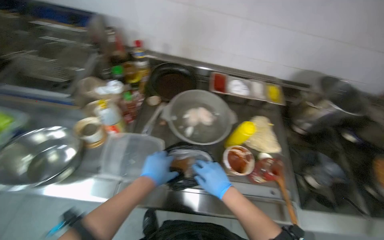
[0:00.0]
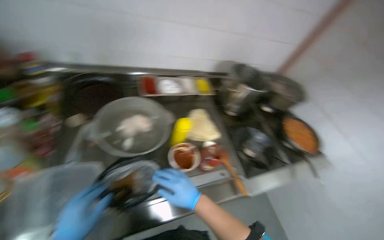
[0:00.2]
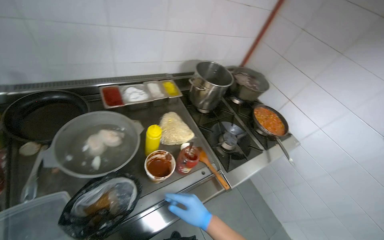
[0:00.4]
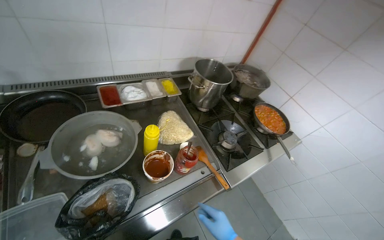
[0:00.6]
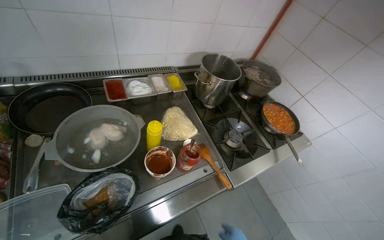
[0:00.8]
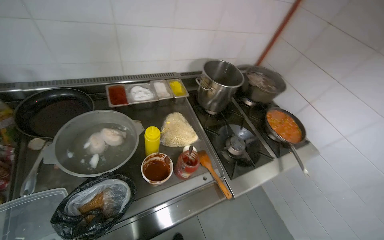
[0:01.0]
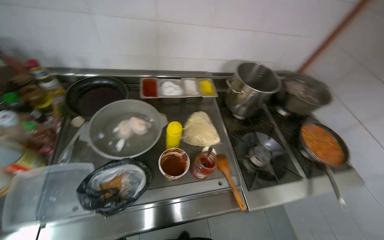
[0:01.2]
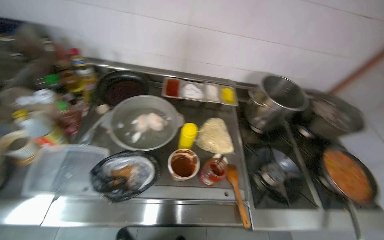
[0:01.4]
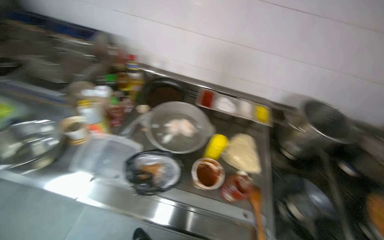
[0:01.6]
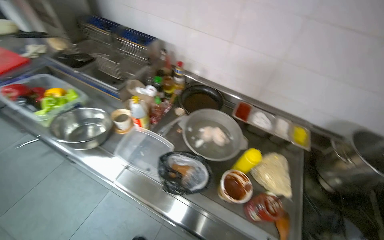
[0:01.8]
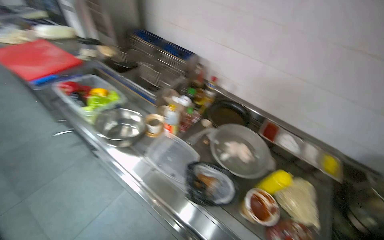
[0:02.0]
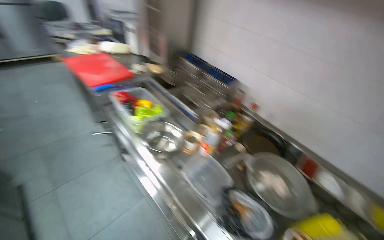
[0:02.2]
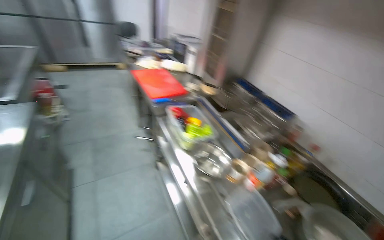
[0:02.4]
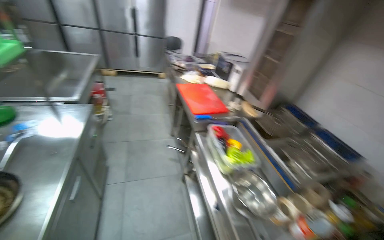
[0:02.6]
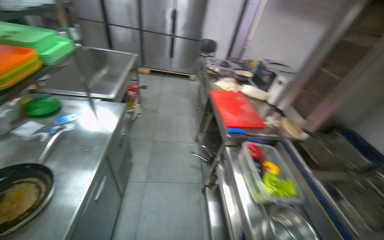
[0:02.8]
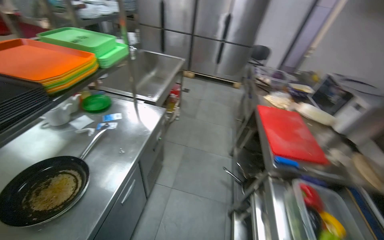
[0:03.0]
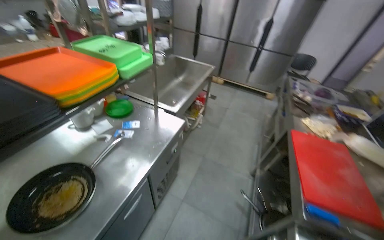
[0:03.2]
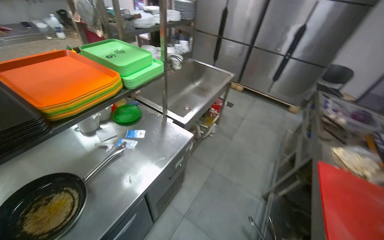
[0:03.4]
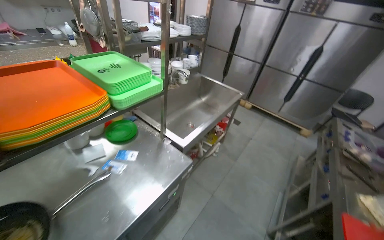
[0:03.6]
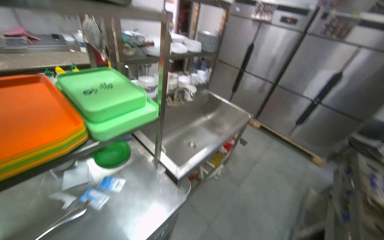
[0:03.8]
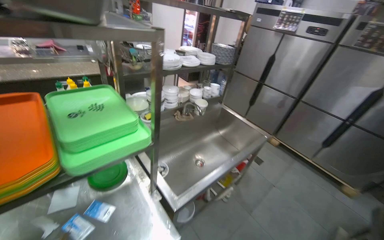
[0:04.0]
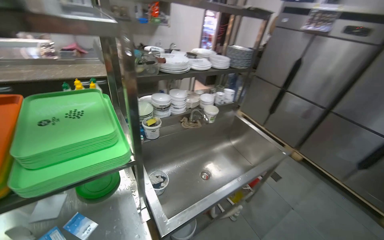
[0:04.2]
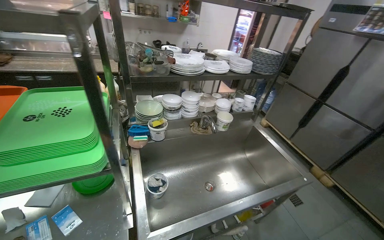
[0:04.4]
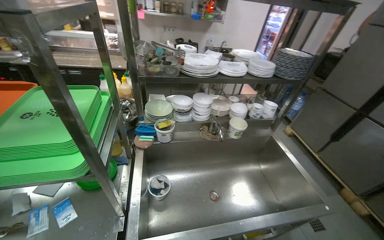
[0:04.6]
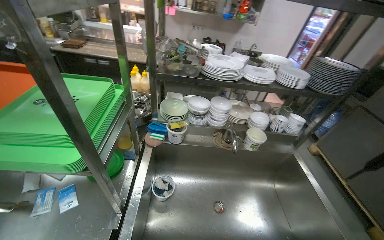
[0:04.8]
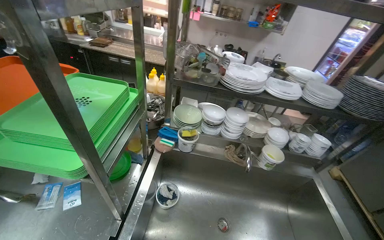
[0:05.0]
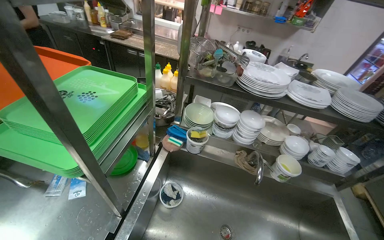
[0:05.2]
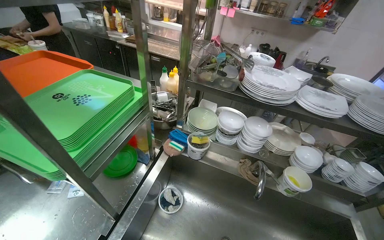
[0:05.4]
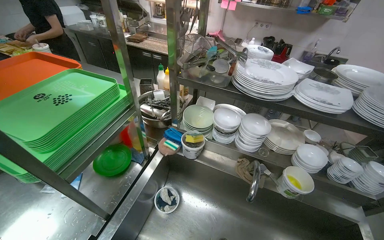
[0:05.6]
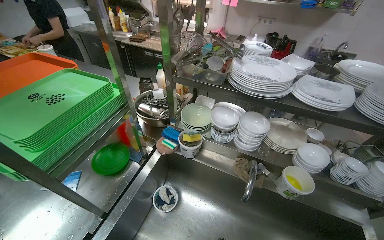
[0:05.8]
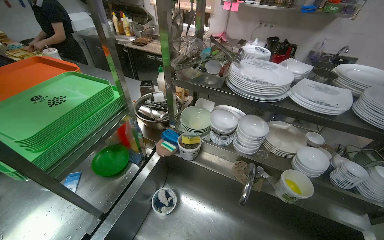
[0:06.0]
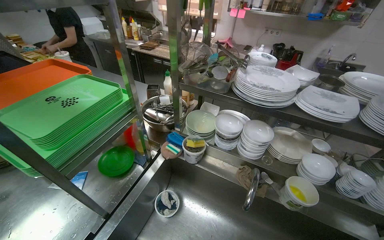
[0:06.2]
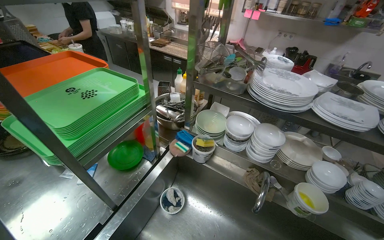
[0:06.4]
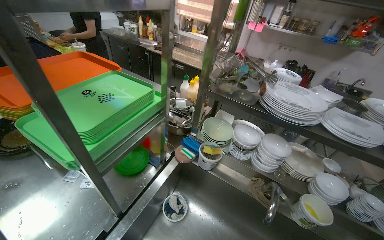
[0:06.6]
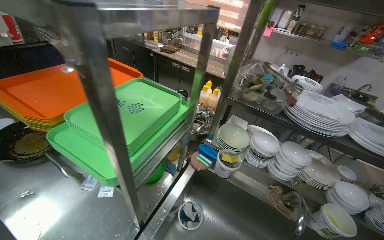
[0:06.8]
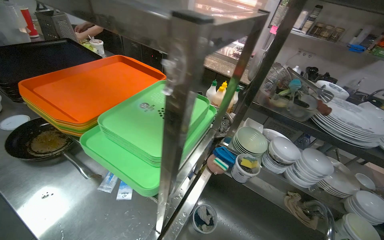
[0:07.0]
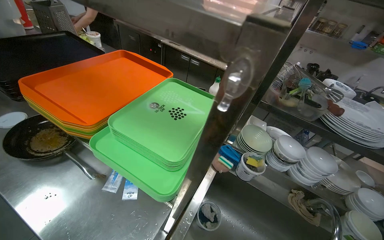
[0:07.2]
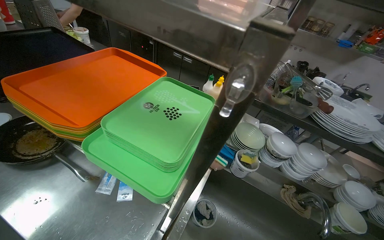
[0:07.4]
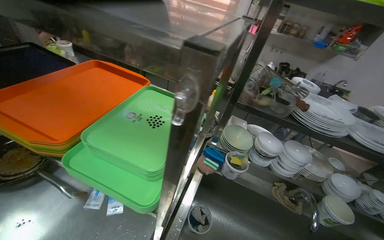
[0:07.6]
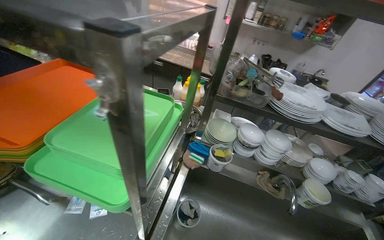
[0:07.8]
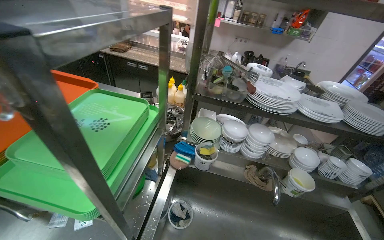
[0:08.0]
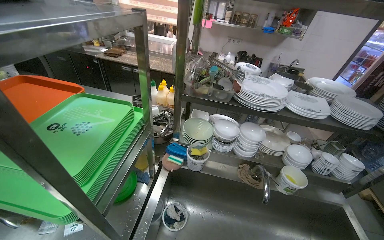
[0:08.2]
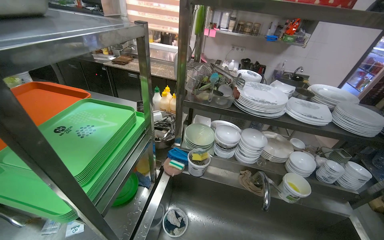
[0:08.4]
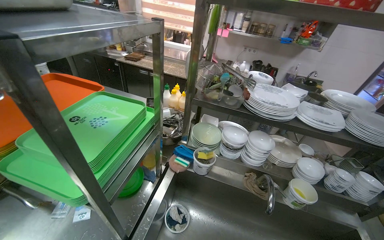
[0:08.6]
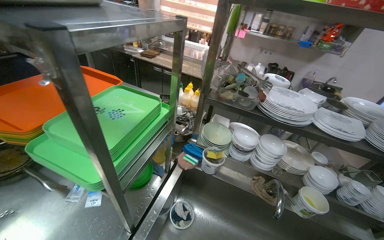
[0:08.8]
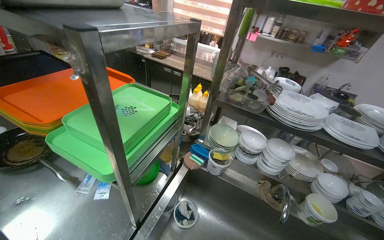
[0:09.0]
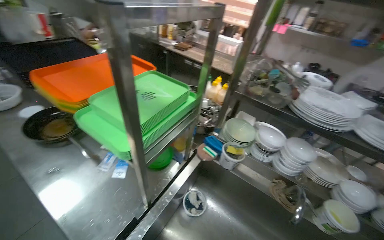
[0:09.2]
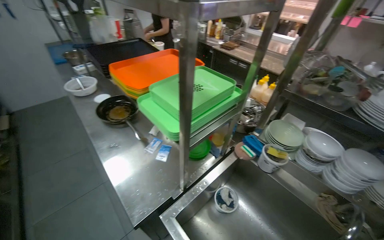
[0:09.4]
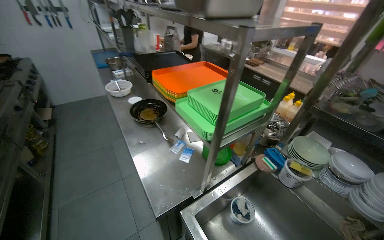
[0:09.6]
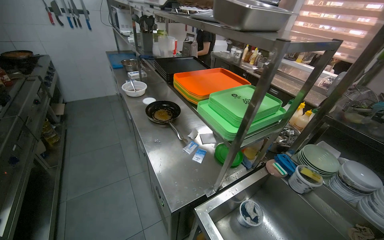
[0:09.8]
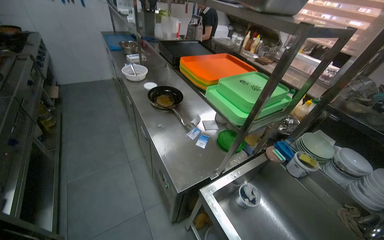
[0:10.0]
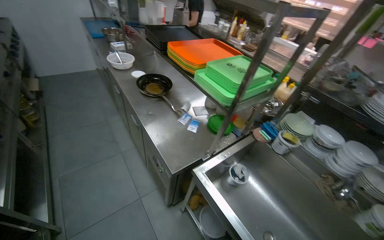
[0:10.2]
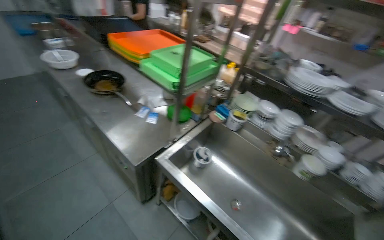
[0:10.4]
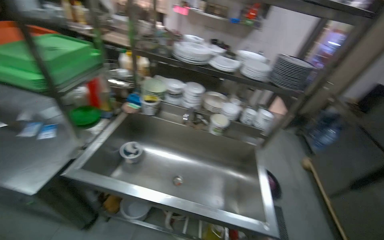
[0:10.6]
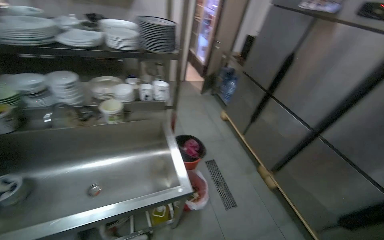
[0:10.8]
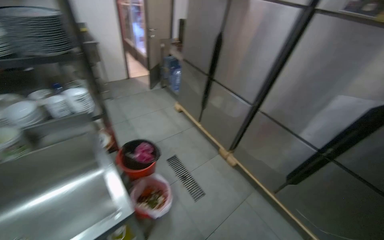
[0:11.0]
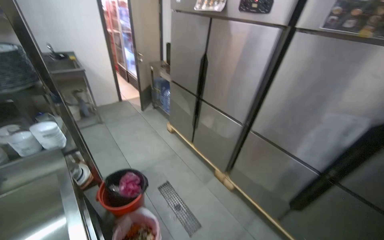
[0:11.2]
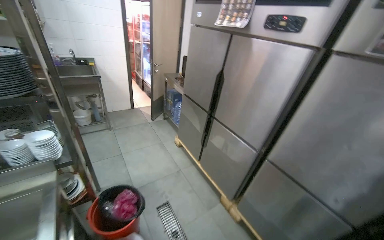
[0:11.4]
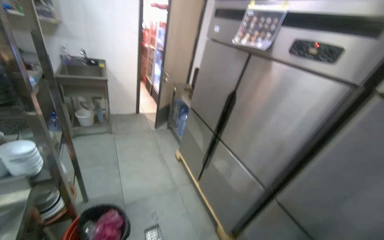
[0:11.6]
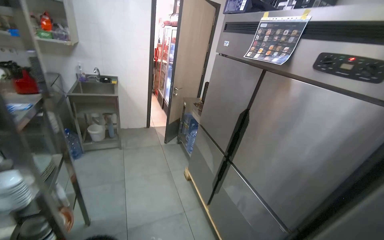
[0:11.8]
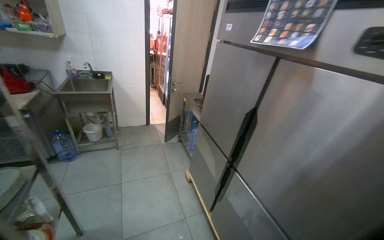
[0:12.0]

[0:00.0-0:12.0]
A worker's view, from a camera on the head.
Job: cooking food.
The whole recording: Adding and stirring vegetables in pan. The worker stirs the vegetables in a pan, tastes them, and adds sauce and seasoning.
0:01.6 to 0:03.0: The camera is carried approximately 80 cm. The head rotates about 90 degrees to the left. The view tips upward by approximately 25 degrees.
0:03.0 to 0:04.4: The camera travels about 1 m. The head rotates approximately 55 degrees to the left. The wearer looks some 10 degrees further upward.
0:04.4 to 0:06.0: The wearer moves some 50 cm. The head turns to the left by roughly 45 degrees.
0:10.4 to 0:12.0: The camera travels about 1.5 m. The head turns to the right by roughly 65 degrees.

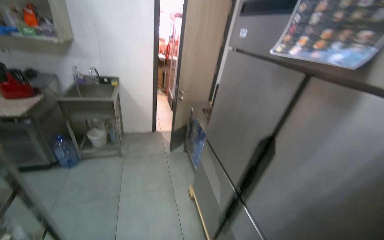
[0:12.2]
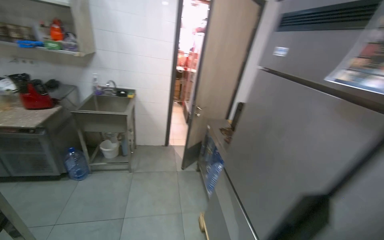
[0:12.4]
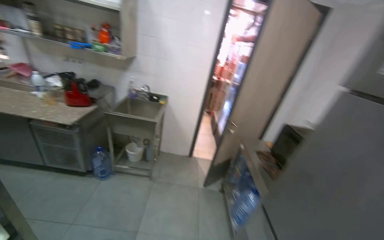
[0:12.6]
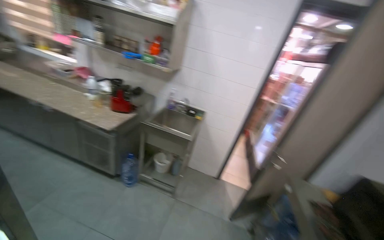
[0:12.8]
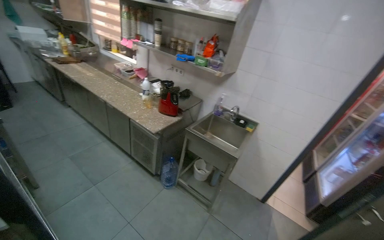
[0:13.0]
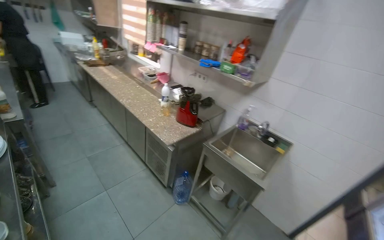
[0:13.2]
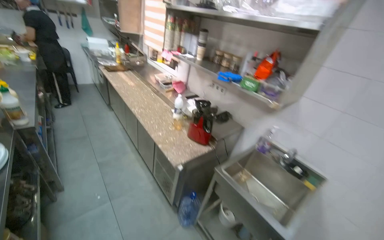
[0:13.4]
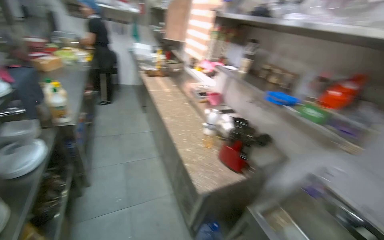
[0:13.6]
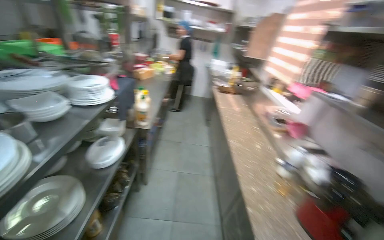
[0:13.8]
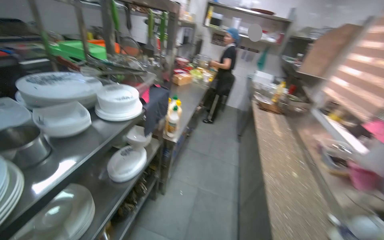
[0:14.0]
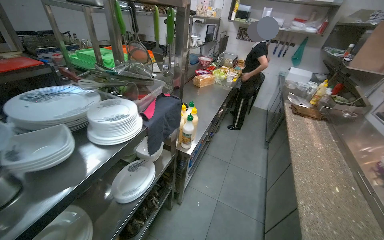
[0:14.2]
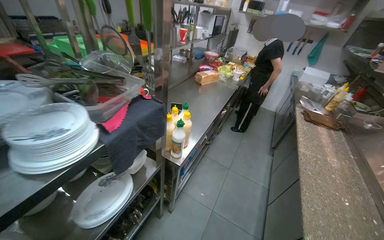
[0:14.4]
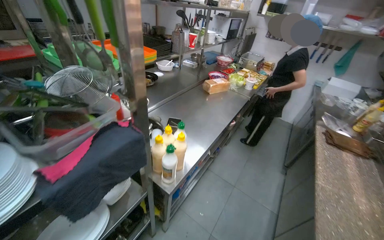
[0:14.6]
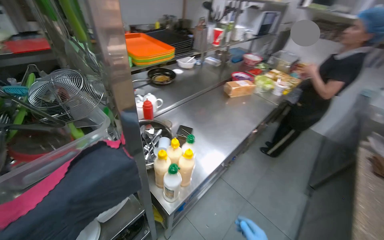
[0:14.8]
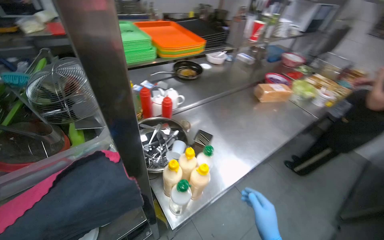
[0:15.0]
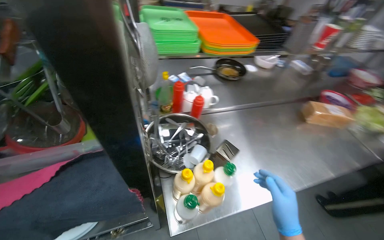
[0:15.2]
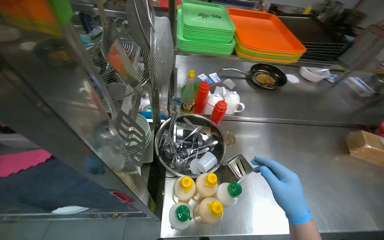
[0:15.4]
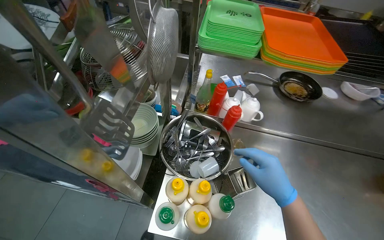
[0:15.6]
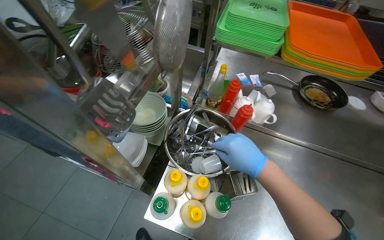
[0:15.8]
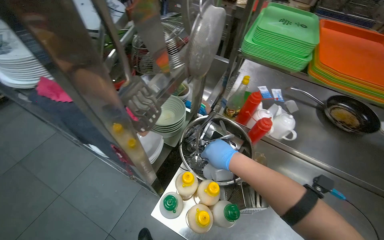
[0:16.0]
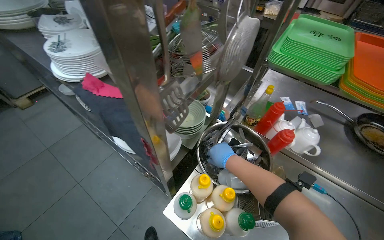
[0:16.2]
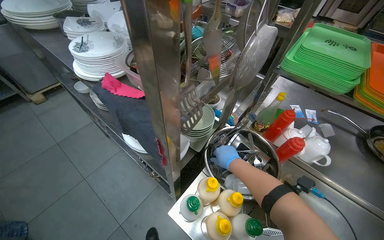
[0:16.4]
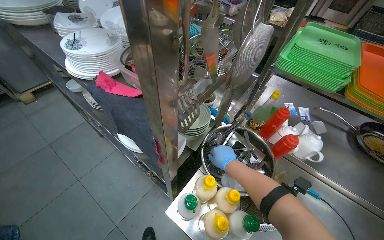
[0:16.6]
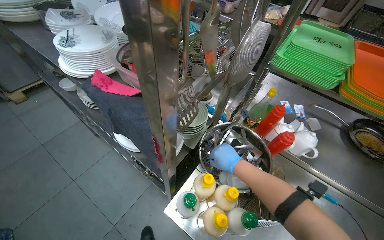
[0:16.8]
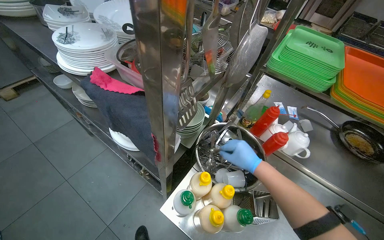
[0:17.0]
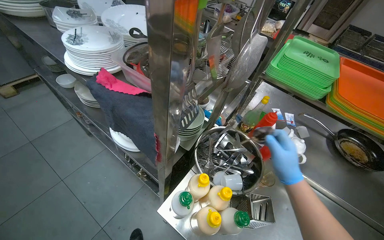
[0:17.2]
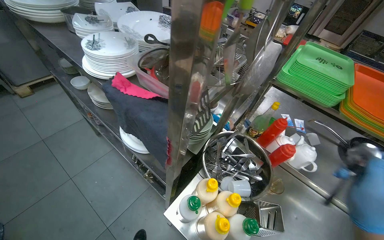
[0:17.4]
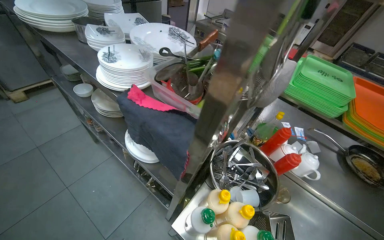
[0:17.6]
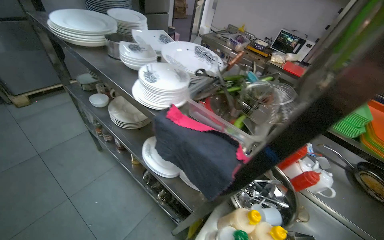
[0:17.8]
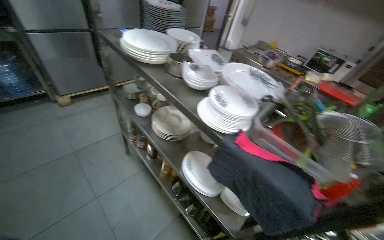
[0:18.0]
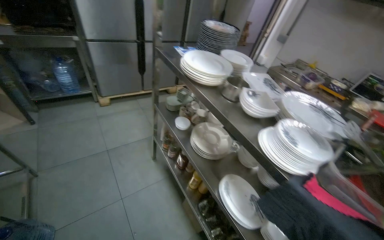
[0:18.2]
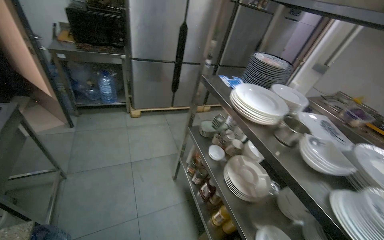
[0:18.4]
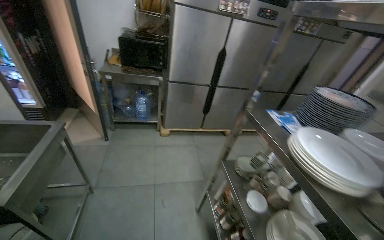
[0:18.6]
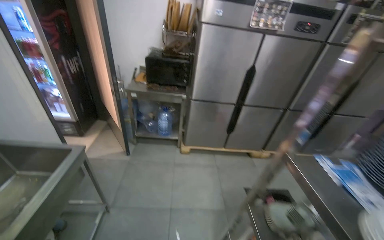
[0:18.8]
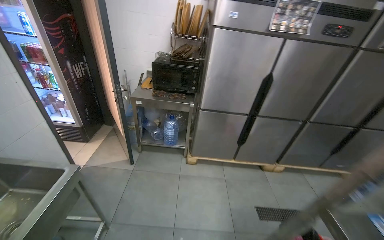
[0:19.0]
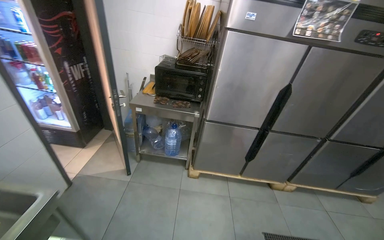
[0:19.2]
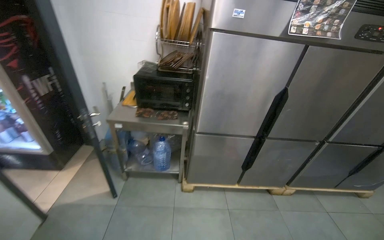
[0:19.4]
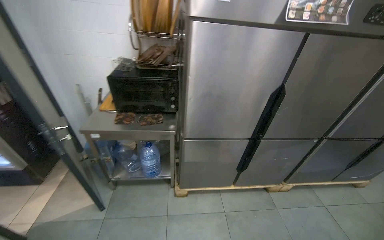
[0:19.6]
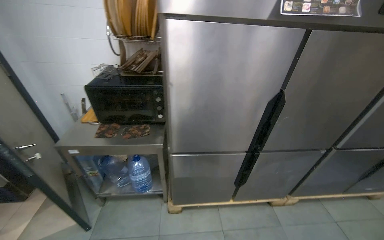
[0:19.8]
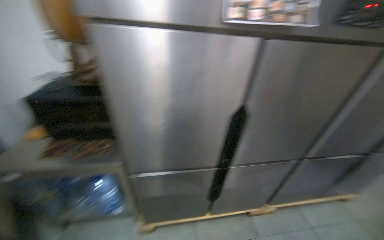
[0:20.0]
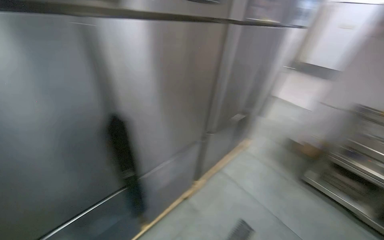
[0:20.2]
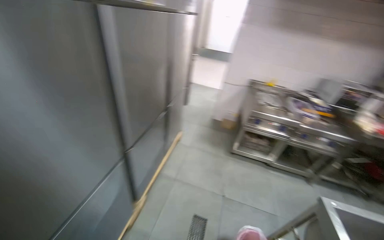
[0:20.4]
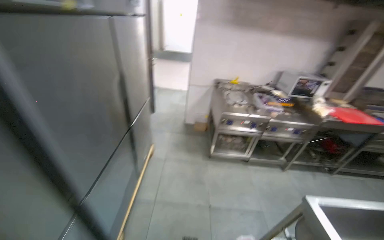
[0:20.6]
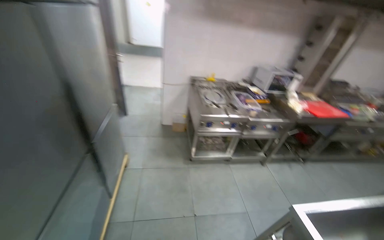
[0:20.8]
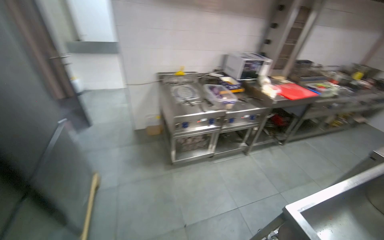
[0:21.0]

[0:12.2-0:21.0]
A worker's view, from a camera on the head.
Job: cooking food.
The whole recording: Adding and stirring vegetables in pan. The worker stirs the vegetables in a pan, tastes them, and adds sauce and seasoning.
0:12.2 to 0:13.6: The camera travels about 1.5 m. The head turns to the left by approximately 80 degrees.
0:13.6 to 0:15.2: The camera is carried approximately 1 m. The head turns to the left by about 95 degrees.
0:15.2 to 0:16.6: The wearer looks approximately 55 degrees further to the left.
0:18.0 to 0:19.6: The camera is carried about 1.5 m. The wearer's head swings about 35 degrees to the left. The wearer looks approximately 15 degrees further upward.
0:19.6 to 0:21.0: The camera is carried approximately 1.5 m. The wearer's head swings about 100 degrees to the right.
